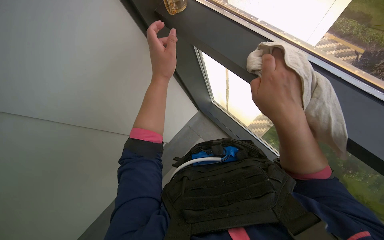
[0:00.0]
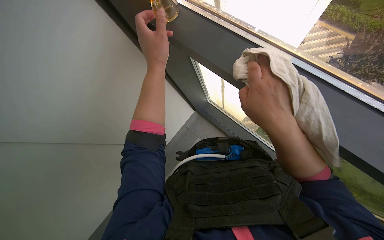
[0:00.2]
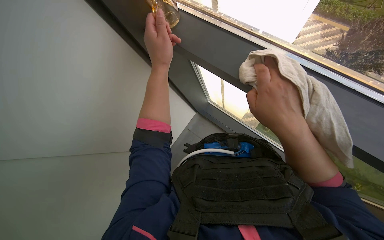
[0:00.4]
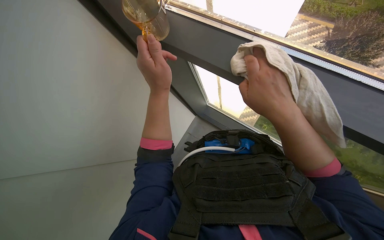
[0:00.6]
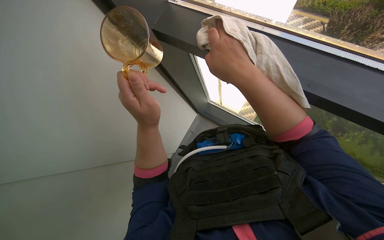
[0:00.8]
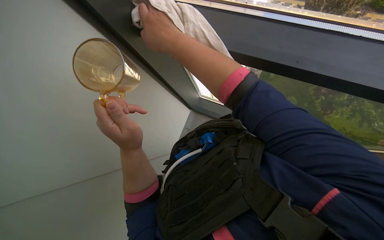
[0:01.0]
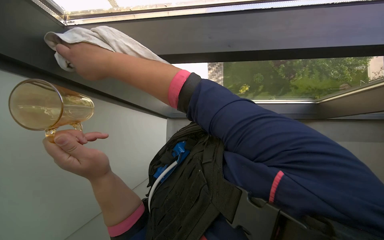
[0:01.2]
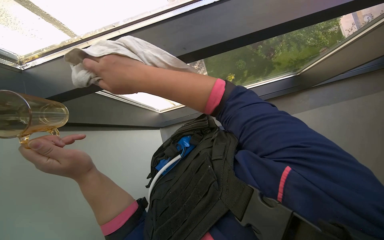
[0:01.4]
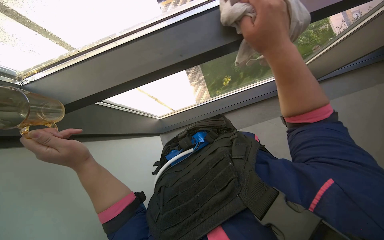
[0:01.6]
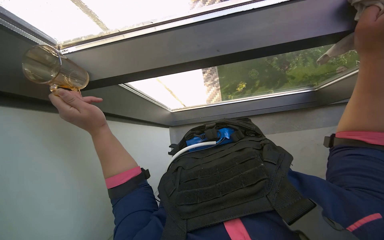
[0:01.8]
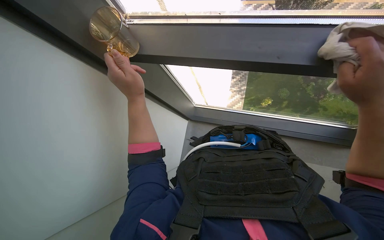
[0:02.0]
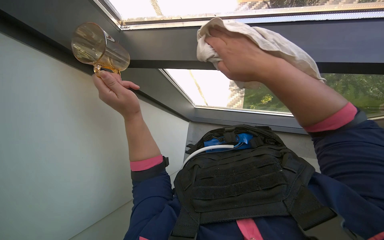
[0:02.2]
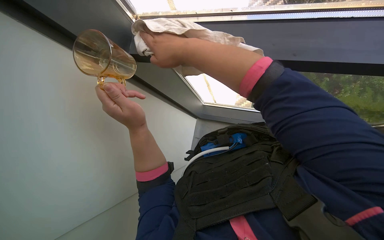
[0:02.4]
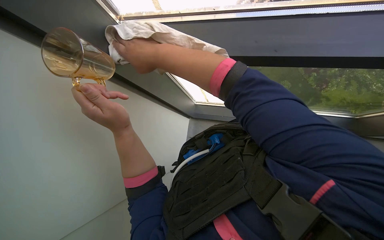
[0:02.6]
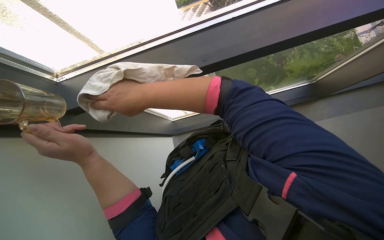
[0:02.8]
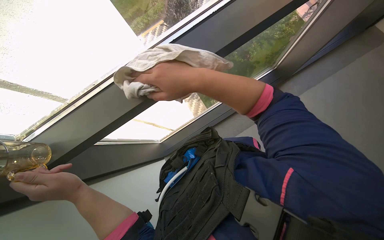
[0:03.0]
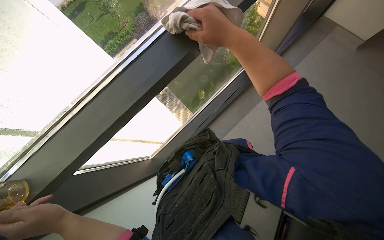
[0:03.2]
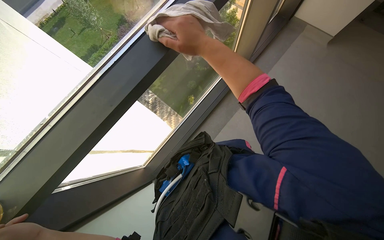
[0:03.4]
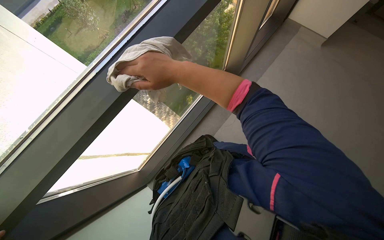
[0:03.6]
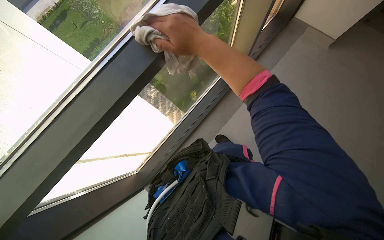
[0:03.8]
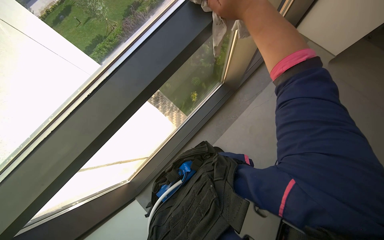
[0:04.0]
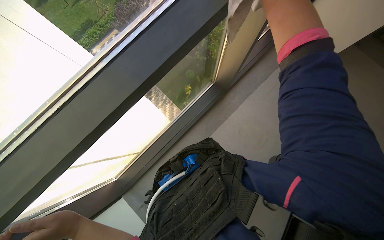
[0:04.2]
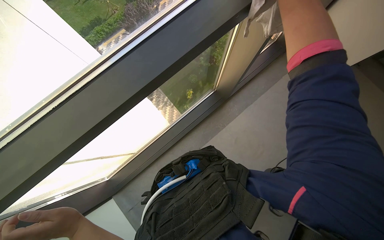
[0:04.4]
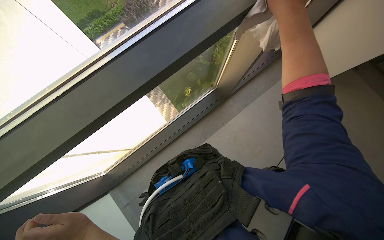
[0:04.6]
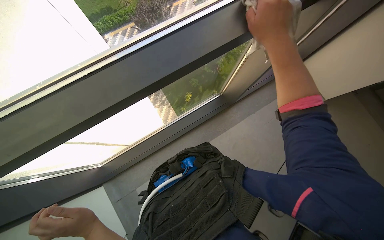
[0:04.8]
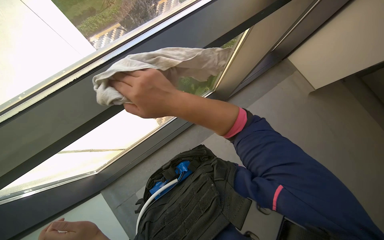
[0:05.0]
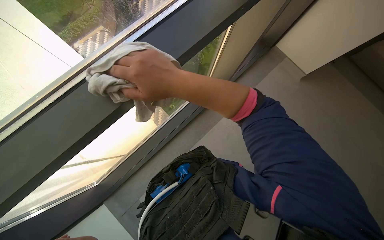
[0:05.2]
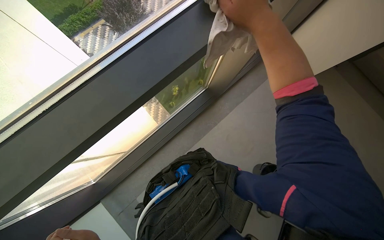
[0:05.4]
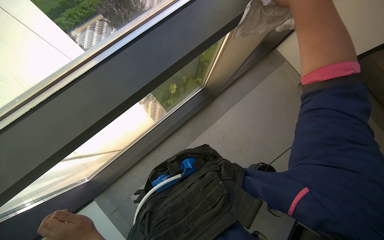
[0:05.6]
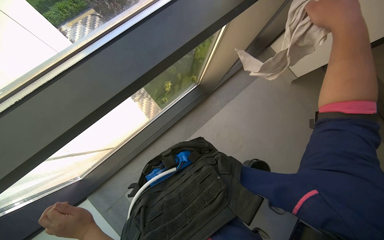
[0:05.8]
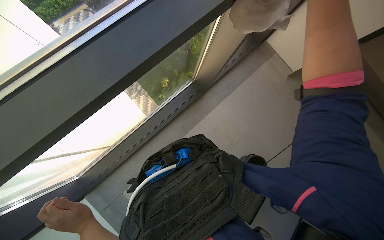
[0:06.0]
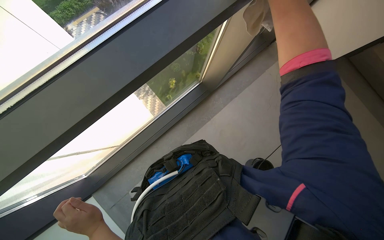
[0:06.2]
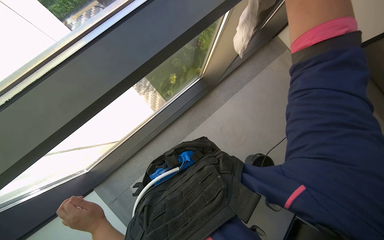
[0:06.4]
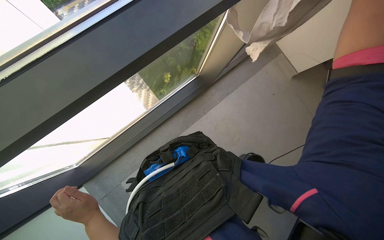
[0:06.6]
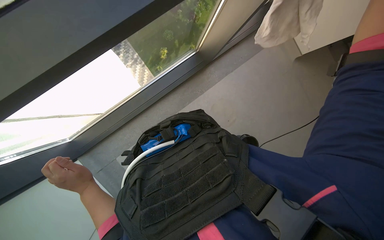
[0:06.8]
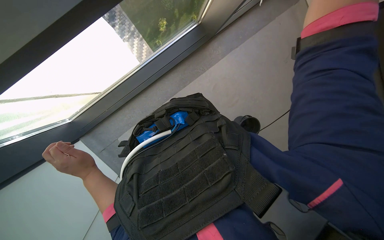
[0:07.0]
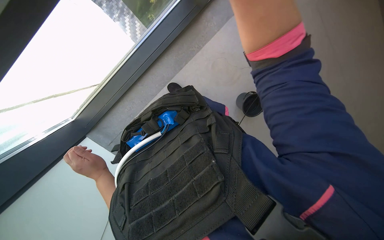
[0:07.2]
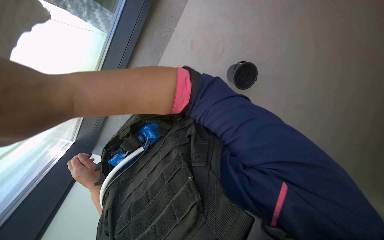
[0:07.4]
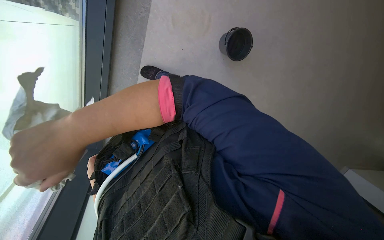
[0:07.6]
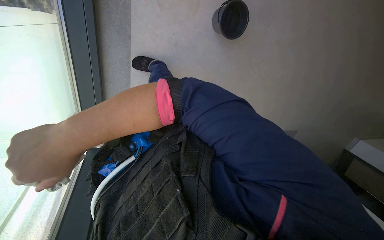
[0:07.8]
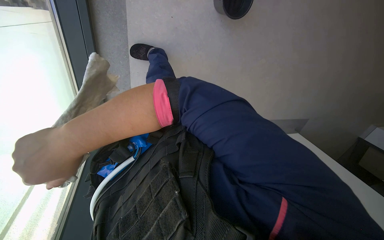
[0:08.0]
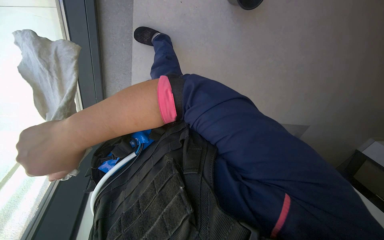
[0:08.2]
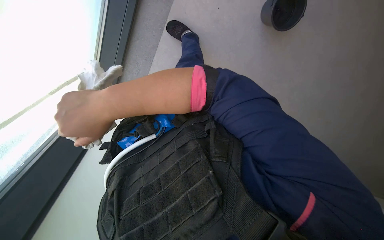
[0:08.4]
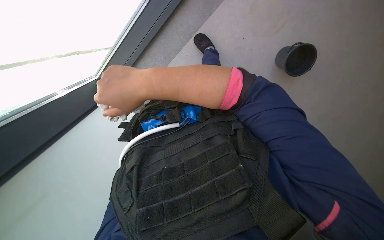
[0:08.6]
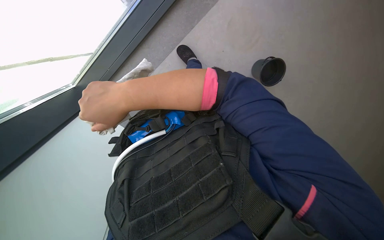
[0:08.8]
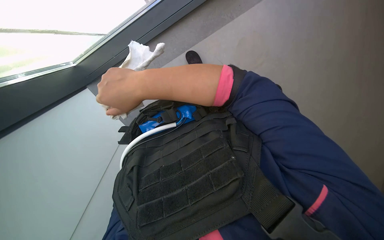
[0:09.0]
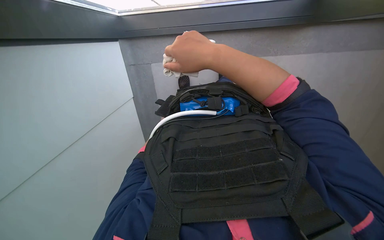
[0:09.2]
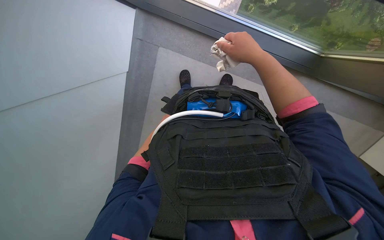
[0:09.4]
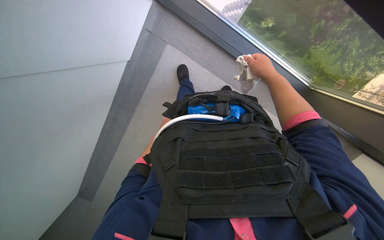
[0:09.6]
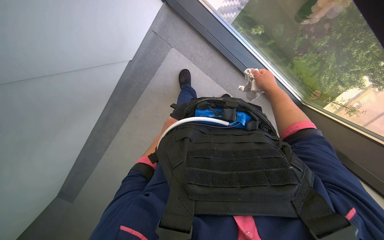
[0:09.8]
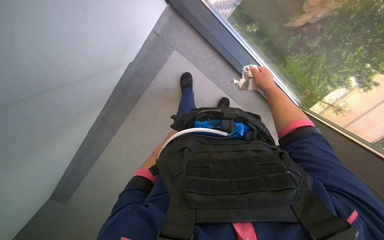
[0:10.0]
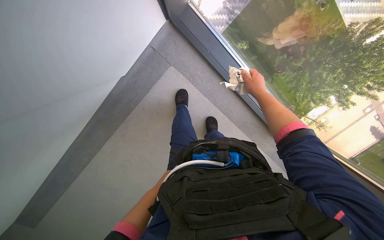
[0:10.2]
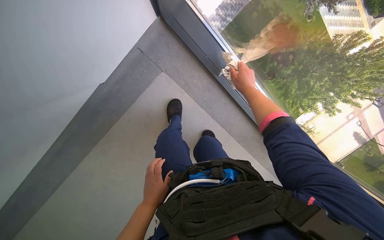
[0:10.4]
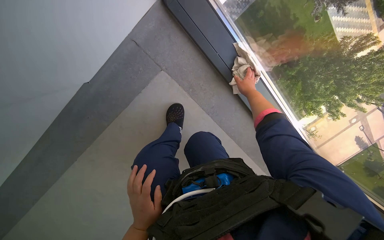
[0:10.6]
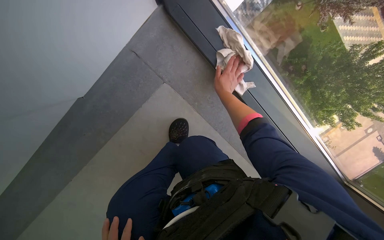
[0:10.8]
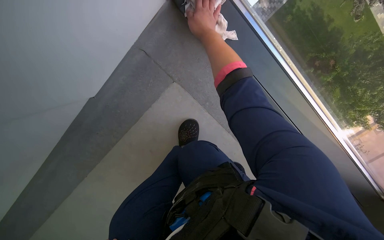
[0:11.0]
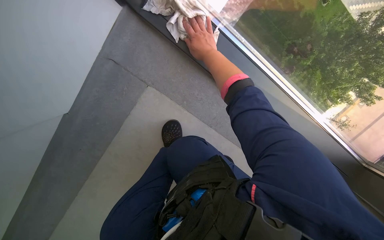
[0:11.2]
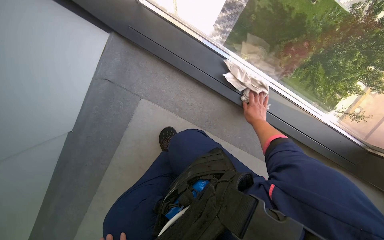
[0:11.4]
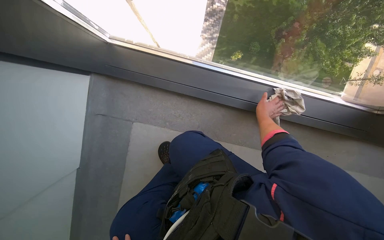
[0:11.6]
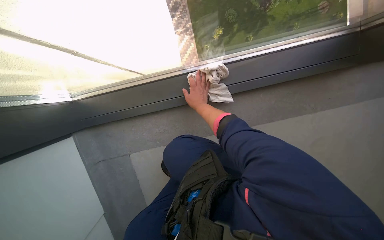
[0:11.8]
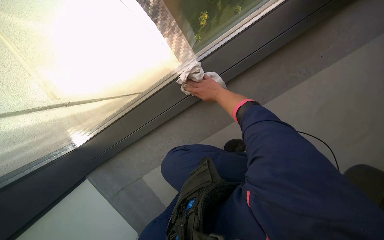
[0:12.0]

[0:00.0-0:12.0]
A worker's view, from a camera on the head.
Job: wiping surfaces.
The whole recording: Wiping window frames. The worker wipes the window frames with a white cloth.
0:00.0 to 0:01.6: The wearer's head swings approximately 25 degrees to the right.
0:01.6 to 0:03.0: The left hand reaches some 15 cm up the picture, then returns.
0:06.0 to 0:07.6: The view tilts about 25 degrees downward.
0:09.0 to 0:10.4: The view tilts roughly 30 degrees upward.

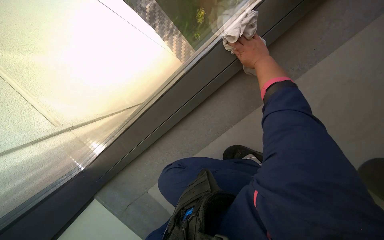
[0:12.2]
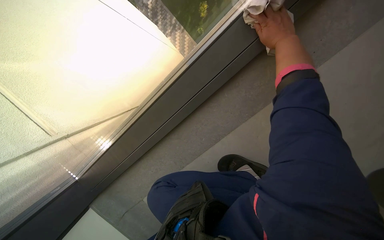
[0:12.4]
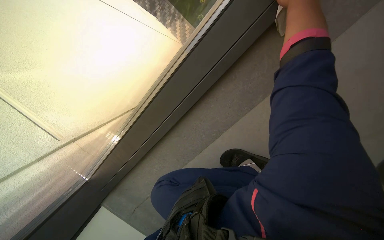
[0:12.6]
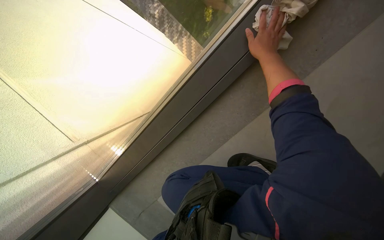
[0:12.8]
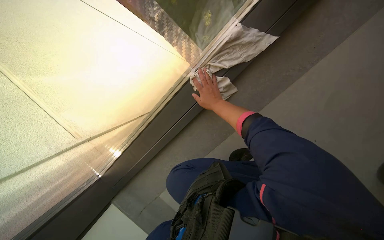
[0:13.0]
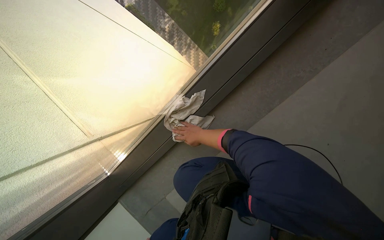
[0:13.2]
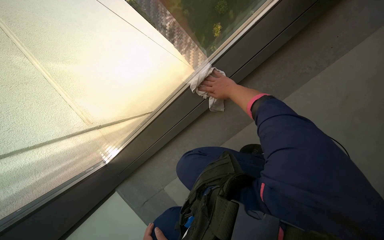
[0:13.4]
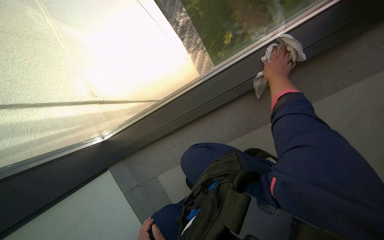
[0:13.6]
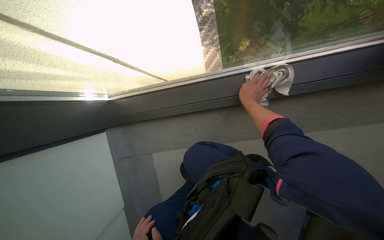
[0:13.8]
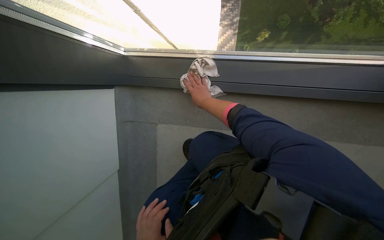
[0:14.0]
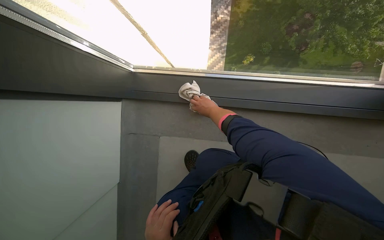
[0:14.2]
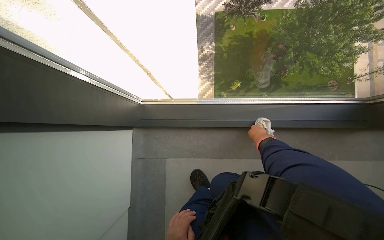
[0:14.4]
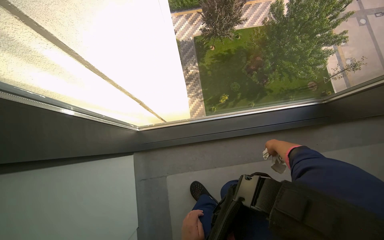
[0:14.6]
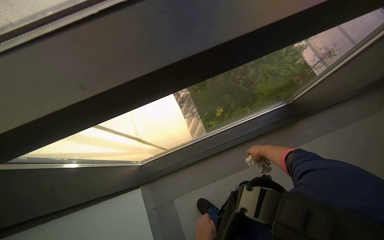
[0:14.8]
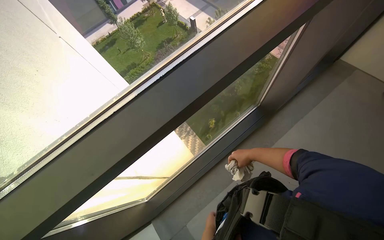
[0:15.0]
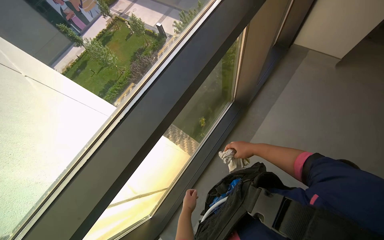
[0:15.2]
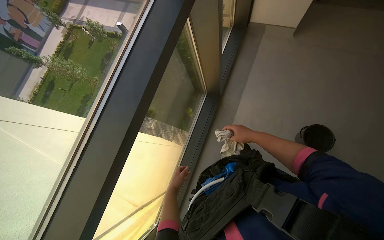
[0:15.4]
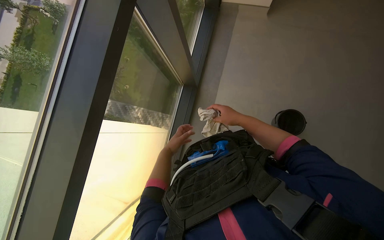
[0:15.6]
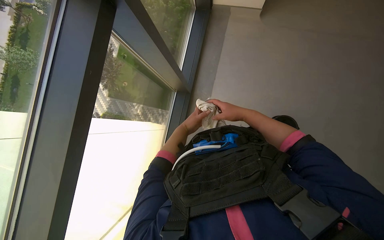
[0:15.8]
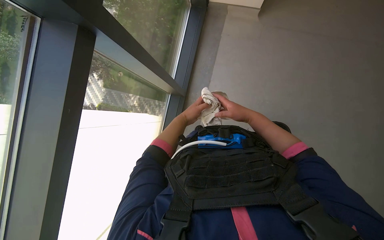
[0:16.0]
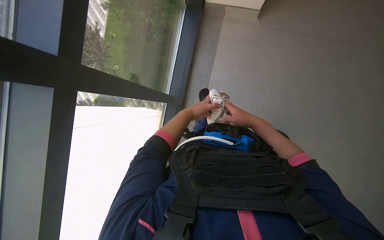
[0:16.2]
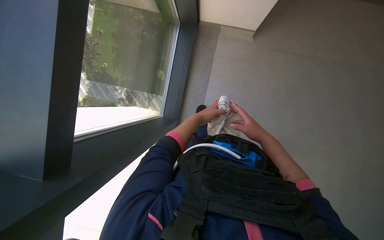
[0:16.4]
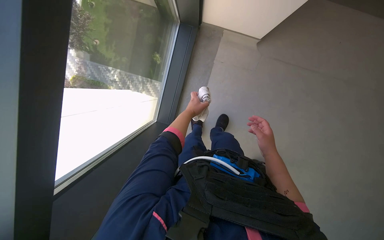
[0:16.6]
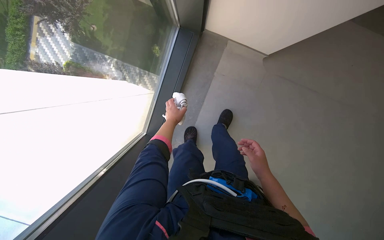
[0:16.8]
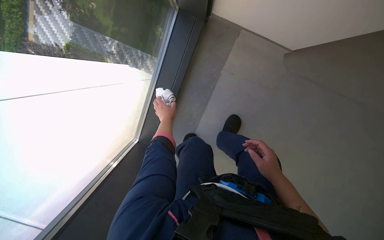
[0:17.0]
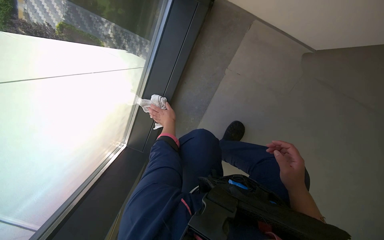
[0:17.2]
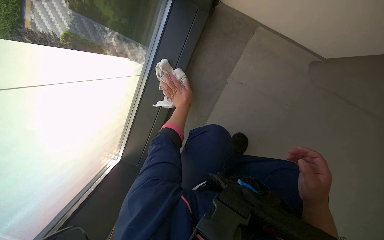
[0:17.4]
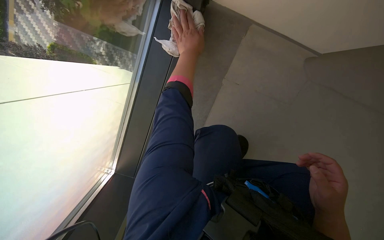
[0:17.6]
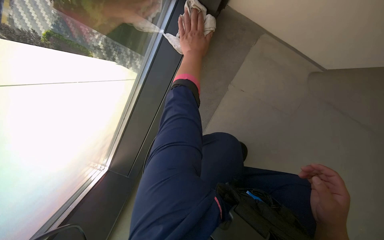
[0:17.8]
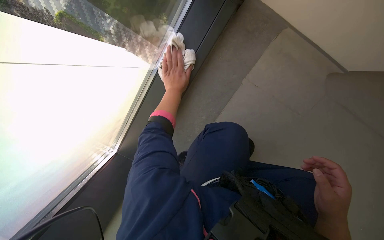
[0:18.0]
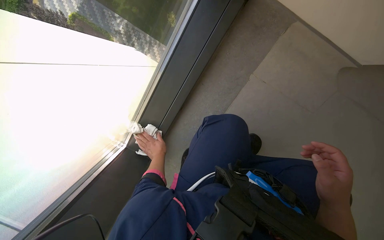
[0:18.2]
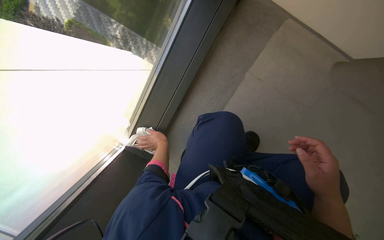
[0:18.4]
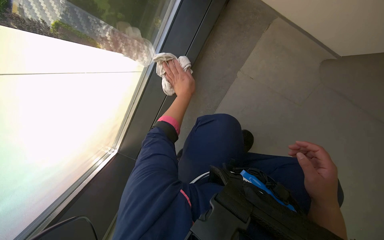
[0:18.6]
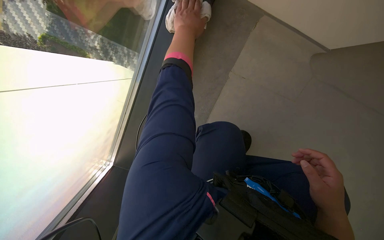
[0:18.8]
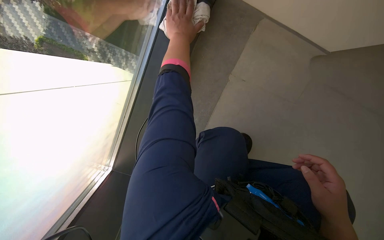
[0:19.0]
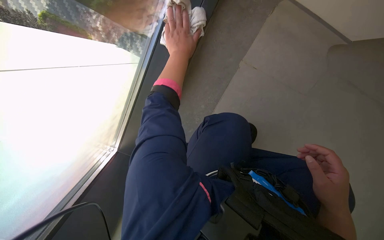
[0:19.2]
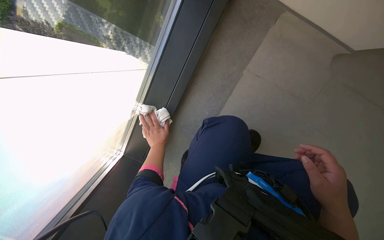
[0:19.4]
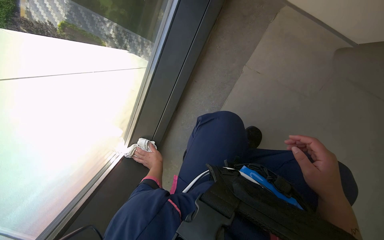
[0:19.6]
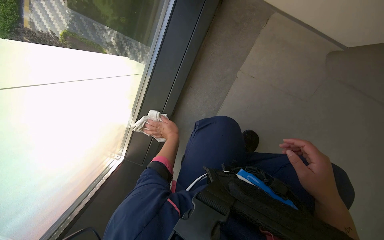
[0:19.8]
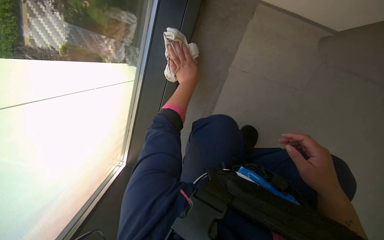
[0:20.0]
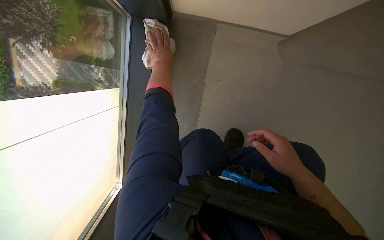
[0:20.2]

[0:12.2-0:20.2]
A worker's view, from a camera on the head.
Job: wiping surfaces.
The whole recording: Wiping window frames. The worker wipes the window frames with a white cloth.
0:12.2 to 0:13.8: The scene rotates clockwise by about 35 degrees.
0:15.4 to 0:17.0: The camera pitches downward, by some 25 degrees. The right hand goes approximately 20 cm down the picture. Meanwhile the left hand is displaced up the picture by approximately 15 cm.
0:18.6 to 0:20.2: The left hand goes up and down the picture, about 40 cm each way, reversing 2 times.
